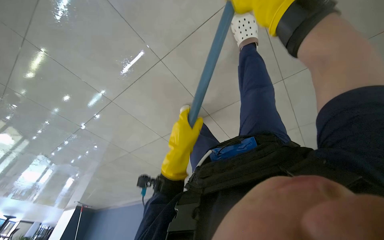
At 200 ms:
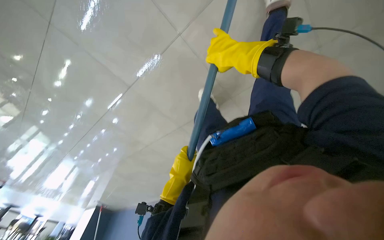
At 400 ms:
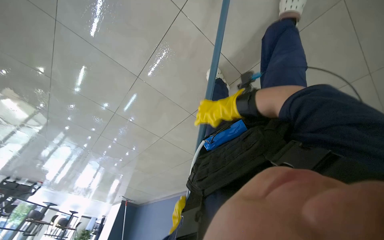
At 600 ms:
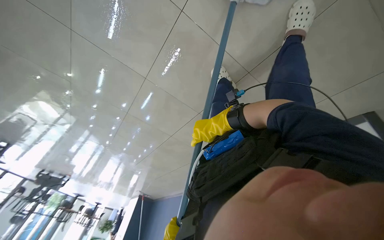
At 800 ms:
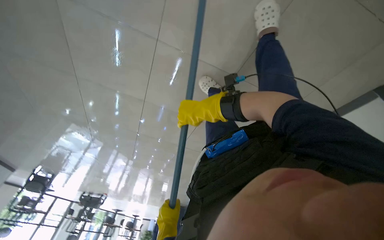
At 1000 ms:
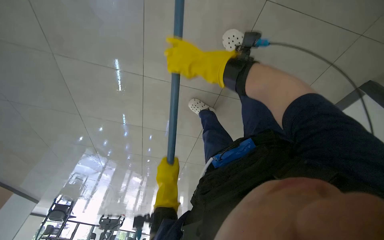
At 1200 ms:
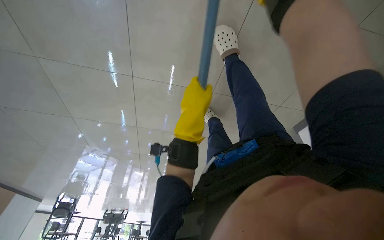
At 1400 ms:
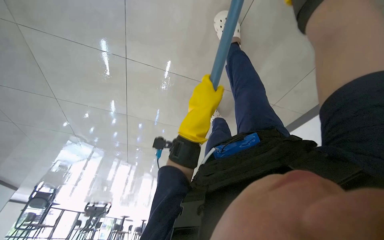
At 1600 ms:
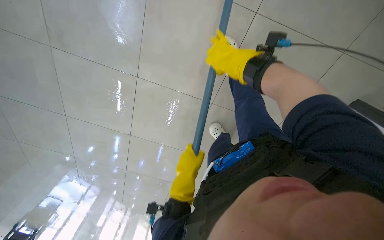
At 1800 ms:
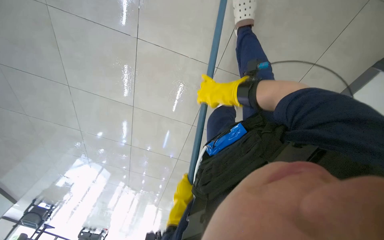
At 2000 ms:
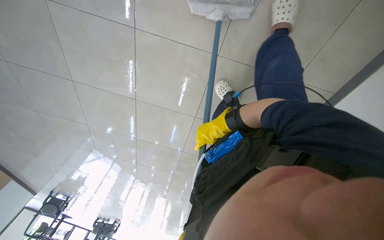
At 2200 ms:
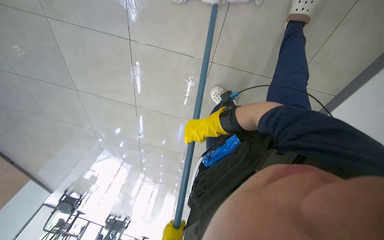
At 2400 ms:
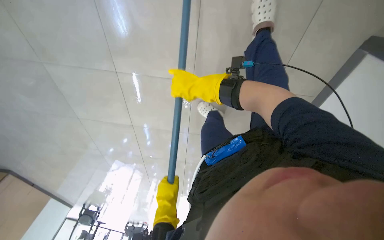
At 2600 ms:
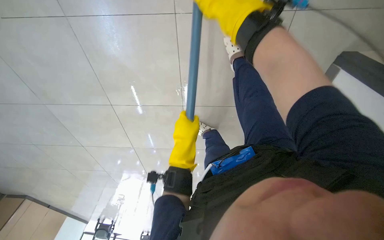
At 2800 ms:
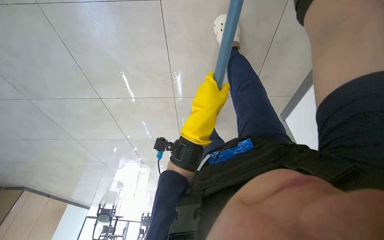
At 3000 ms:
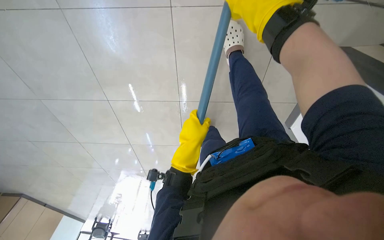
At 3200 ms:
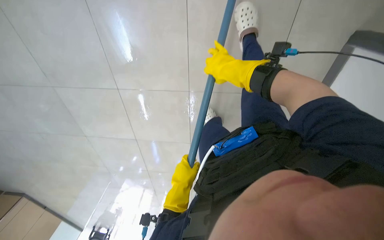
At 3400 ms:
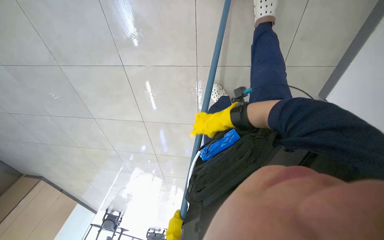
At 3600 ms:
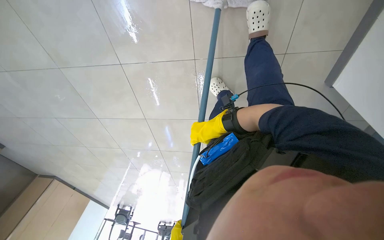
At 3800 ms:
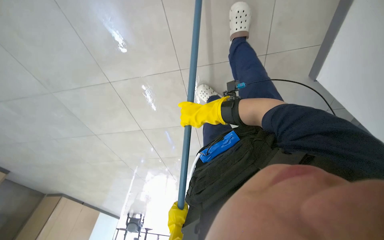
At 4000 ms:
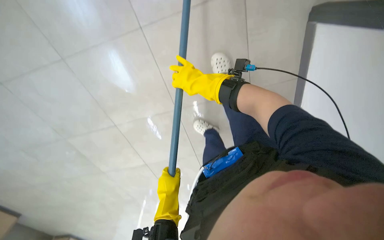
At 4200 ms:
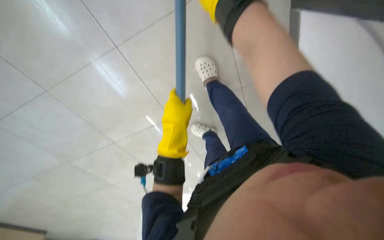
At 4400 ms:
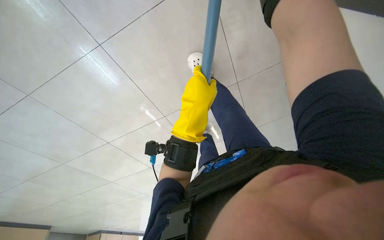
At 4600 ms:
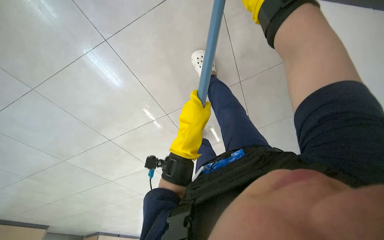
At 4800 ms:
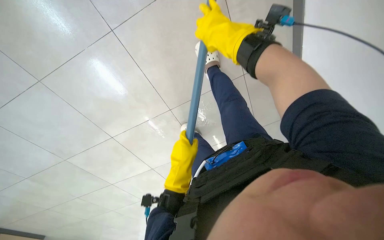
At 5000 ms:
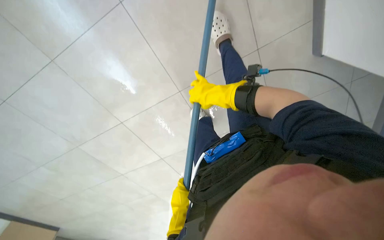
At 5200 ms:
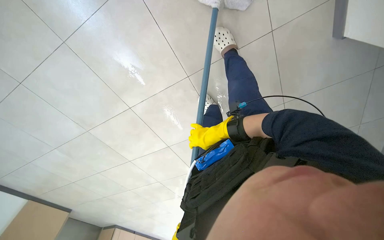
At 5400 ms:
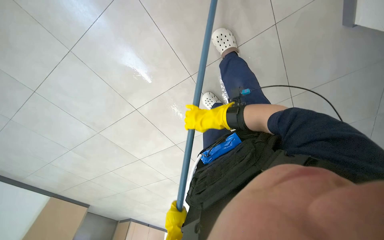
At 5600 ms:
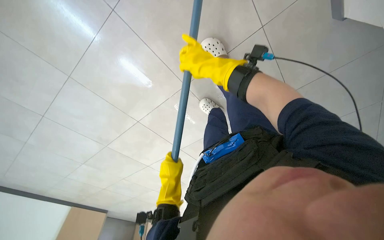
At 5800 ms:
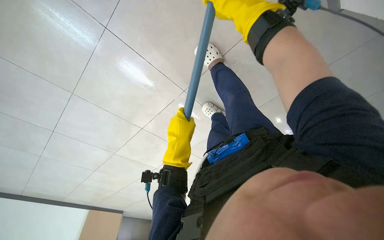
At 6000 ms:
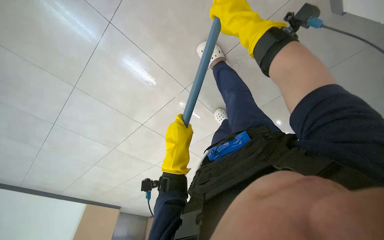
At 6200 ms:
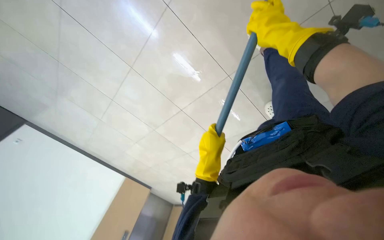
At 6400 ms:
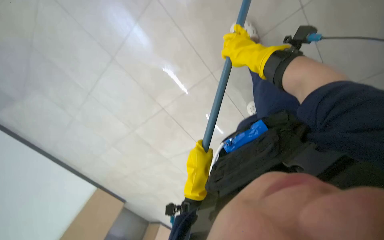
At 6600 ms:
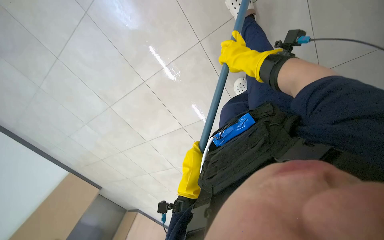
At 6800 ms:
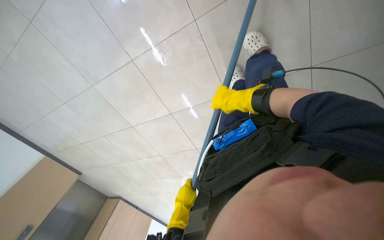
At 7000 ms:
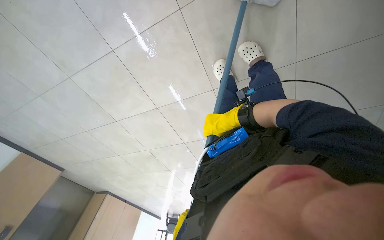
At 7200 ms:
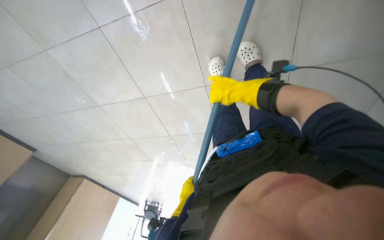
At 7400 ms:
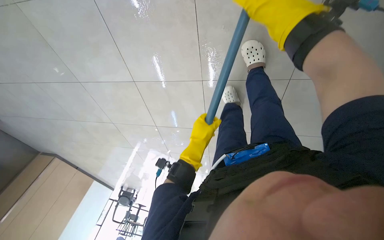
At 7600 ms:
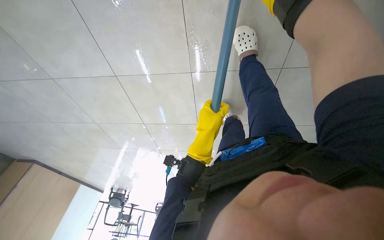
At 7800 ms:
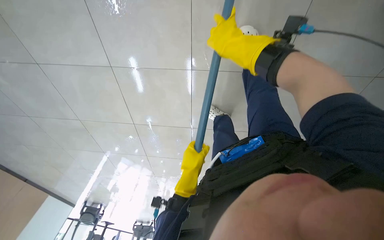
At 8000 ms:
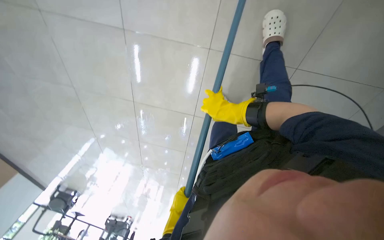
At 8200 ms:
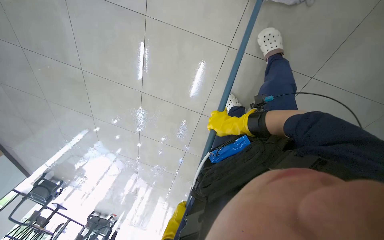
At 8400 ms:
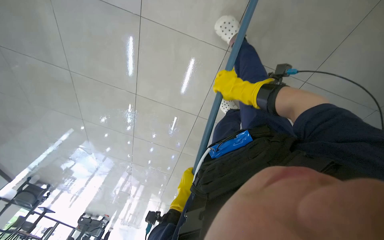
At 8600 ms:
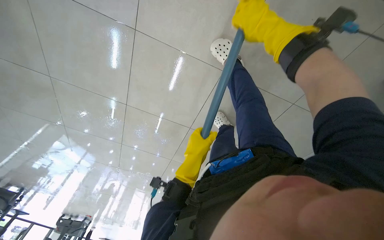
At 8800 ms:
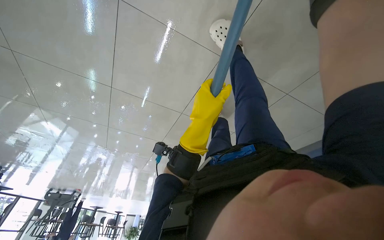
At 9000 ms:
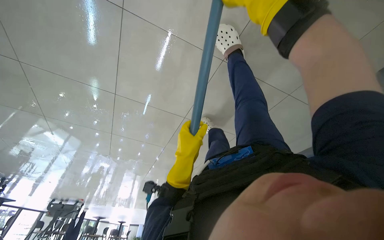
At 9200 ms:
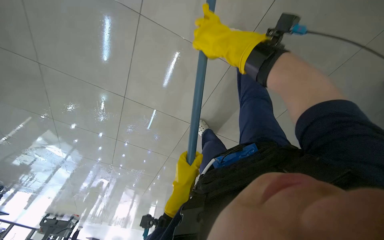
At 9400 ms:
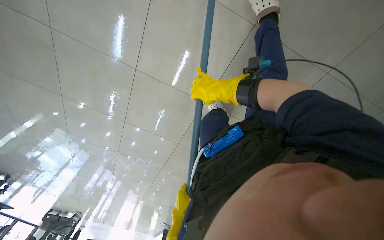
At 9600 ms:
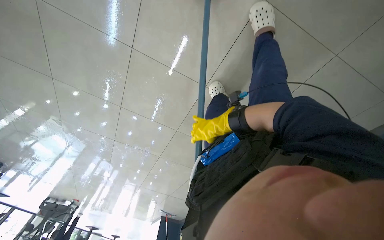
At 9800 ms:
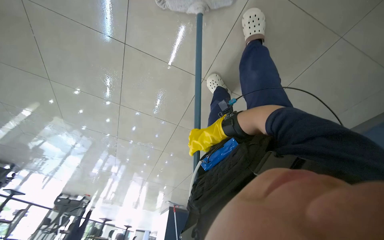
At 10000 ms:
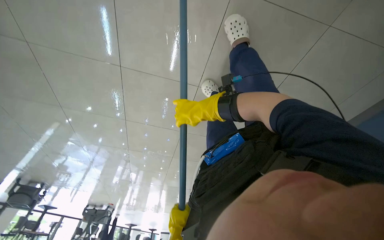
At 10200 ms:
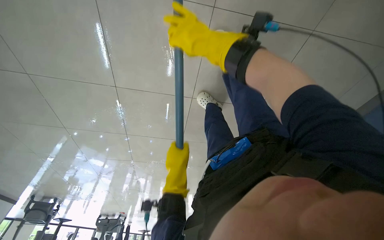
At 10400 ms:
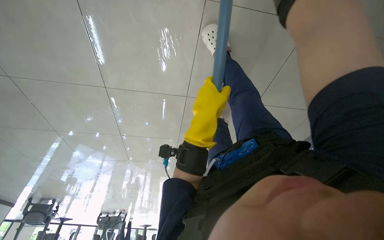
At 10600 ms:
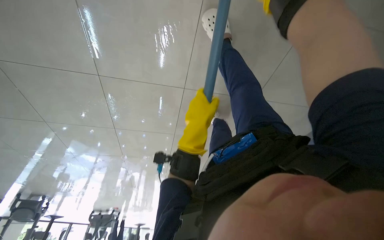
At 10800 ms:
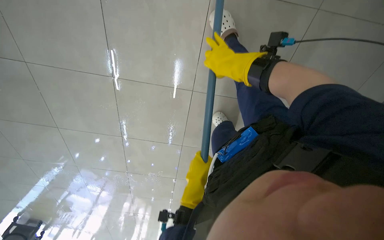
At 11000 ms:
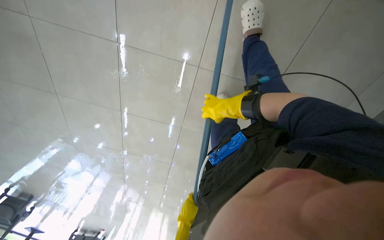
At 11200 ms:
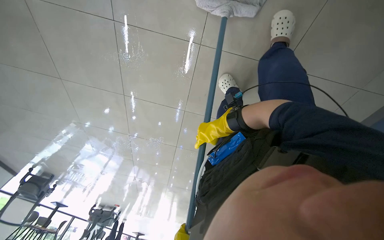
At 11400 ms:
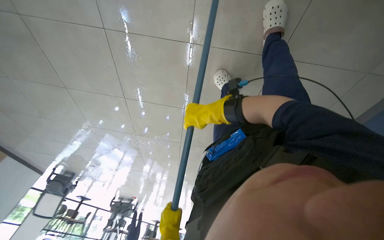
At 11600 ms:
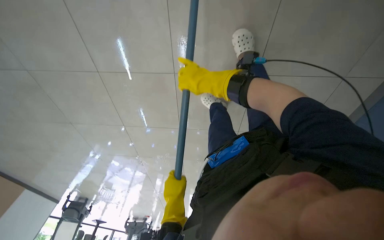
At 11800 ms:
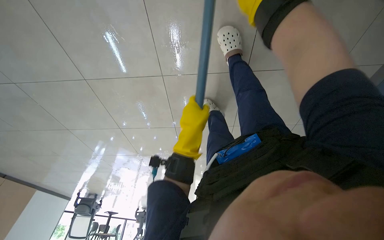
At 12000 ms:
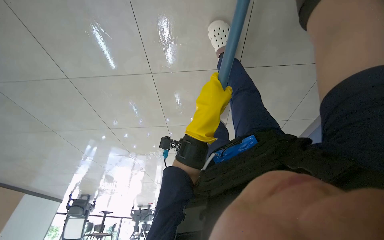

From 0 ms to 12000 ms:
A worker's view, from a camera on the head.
Job: mopping floor.
The whole recording: Cleaning floor with mop. The worker cleans the floor using a mop.
From 1600 ms to 3000 ms: The right hand reaches approximately 10 cm farther from the camera, then returns.
From 3000 ms to 4400 ms: The right hand heads up the picture and farther from the camera, covering approximately 30 cm.
From 6000 ms to 7600 ms: The view swings roughly 15 degrees to the right. The view tips downward by about 20 degrees.
From 7600 ms to 9000 ms: The camera sweeps to the right, by roughly 25 degrees. The left hand moves up and down the picture over roughly 40 cm, changing direction 2 times, while the right hand heads farther from the camera, covering about 10 cm, and reaches about 25 cm down the picture, then returns.

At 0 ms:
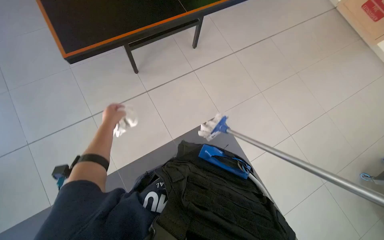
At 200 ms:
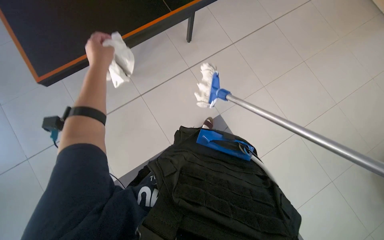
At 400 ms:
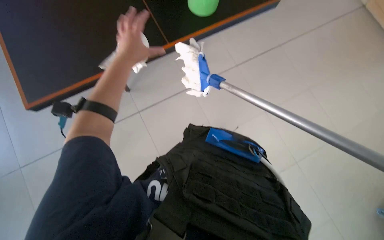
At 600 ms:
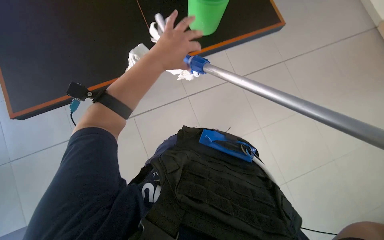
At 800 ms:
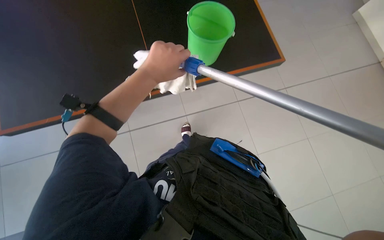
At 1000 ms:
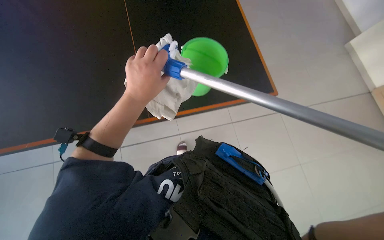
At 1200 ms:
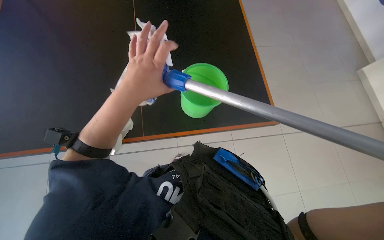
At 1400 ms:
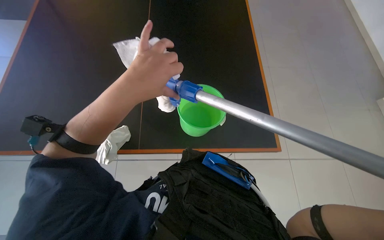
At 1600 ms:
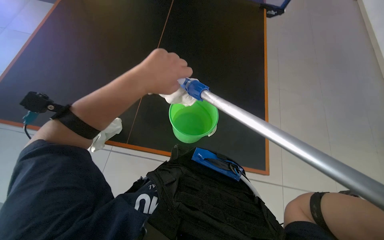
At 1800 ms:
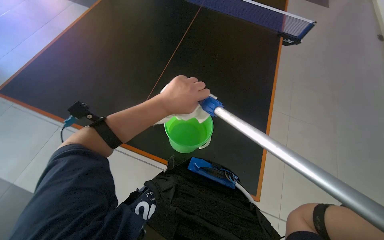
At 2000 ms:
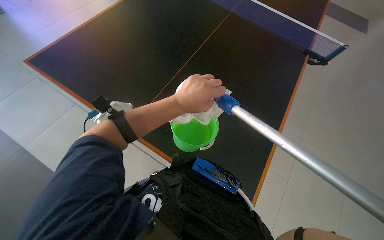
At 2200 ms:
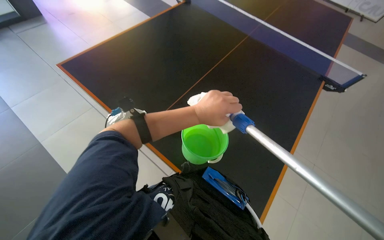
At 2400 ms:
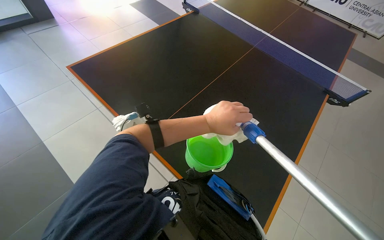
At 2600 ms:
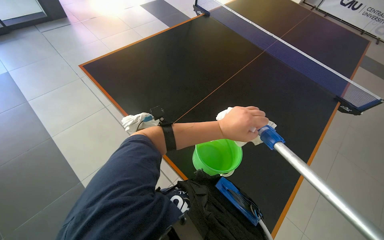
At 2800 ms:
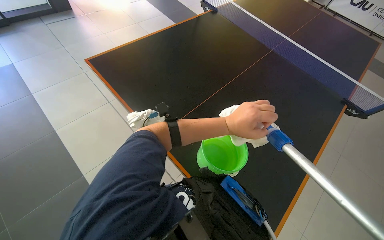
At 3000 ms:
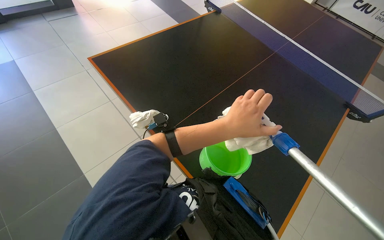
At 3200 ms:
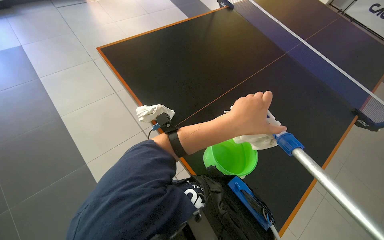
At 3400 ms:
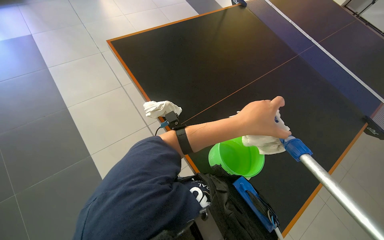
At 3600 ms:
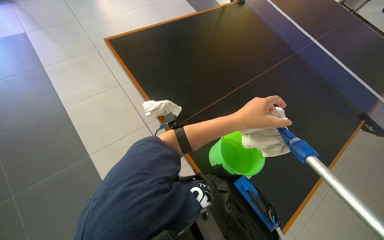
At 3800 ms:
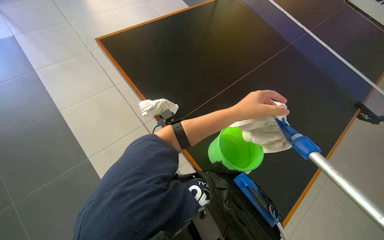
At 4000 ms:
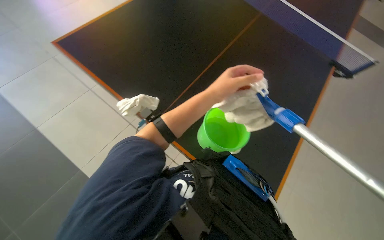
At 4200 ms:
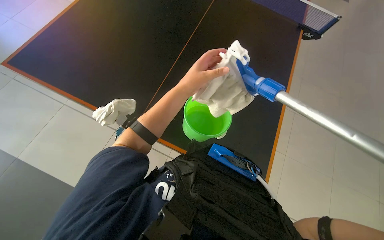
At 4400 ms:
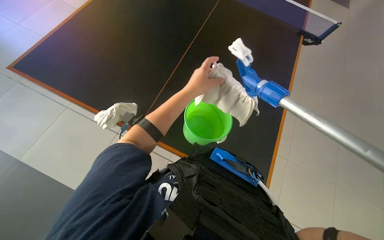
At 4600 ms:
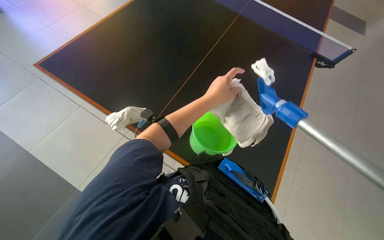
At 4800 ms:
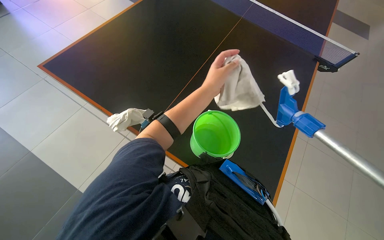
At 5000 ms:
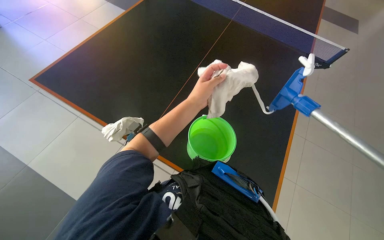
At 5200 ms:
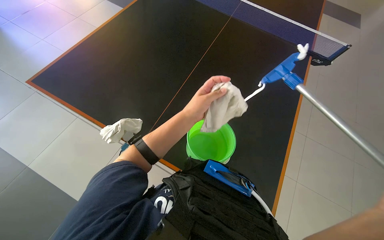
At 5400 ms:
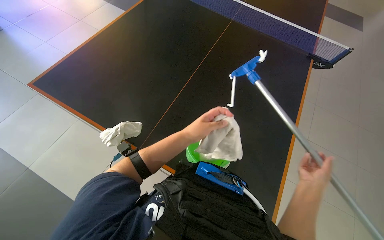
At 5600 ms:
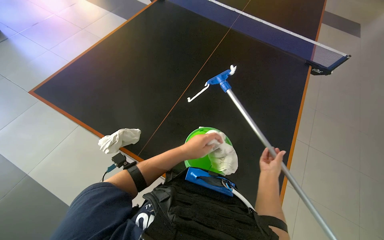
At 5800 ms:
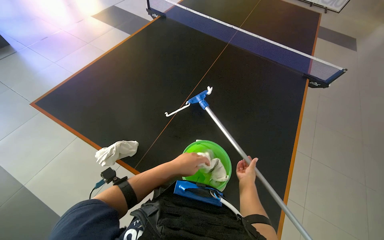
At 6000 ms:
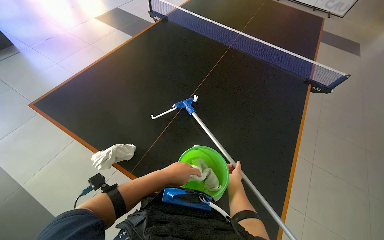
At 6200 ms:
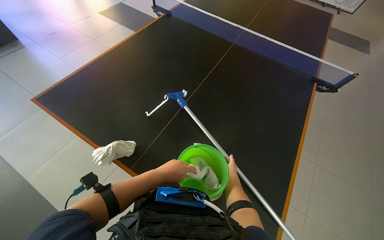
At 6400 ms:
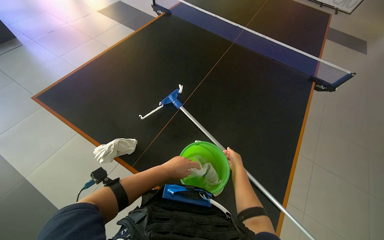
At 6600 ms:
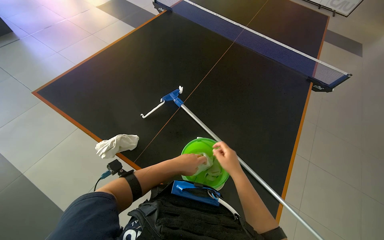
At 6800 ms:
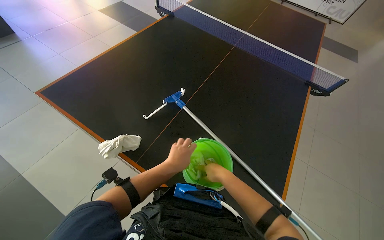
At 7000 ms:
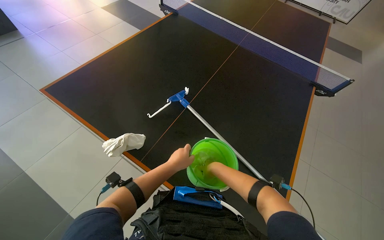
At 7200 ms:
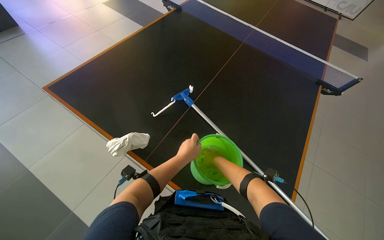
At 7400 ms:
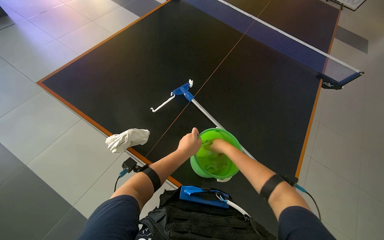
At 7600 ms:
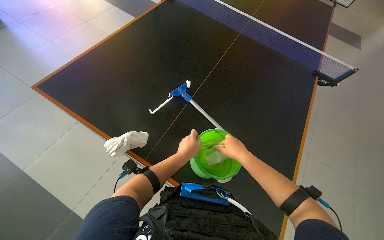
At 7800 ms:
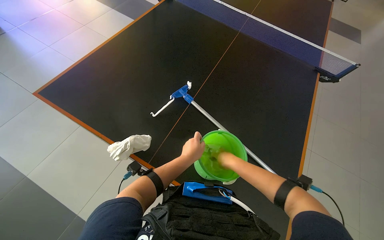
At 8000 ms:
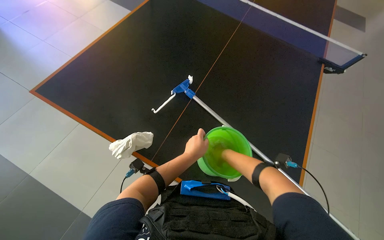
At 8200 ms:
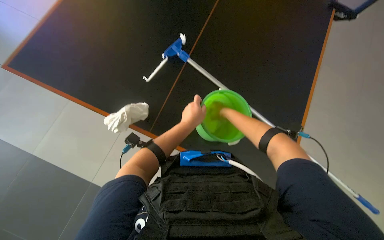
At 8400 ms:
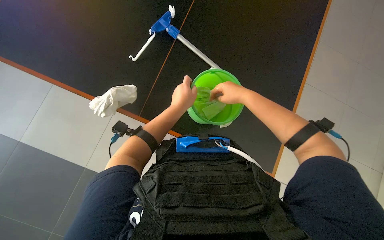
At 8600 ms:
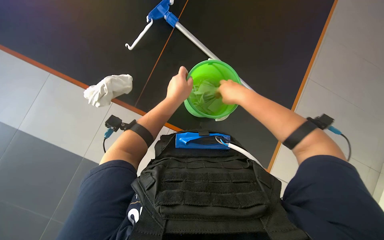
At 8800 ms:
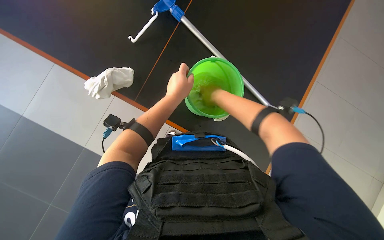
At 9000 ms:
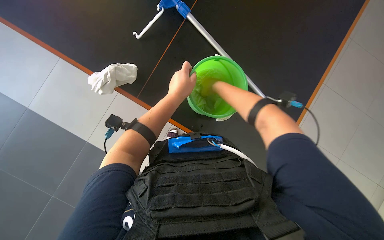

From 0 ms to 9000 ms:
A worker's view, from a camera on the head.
Job: preparing cleaning supplies.
The whole recording: Wringing cloth in bucket. The worker wrings a cloth in a green bucket.
From 0 ms to 1600 ms: The left hand is displaced to the right, nearer to the camera and up the picture by roughly 35 cm.
From 4400 ms to 6000 ms: The left hand goes roughly 10 cm down the picture.
From 6000 ms to 7600 ms: The right hand heads up the picture and nearer to the camera, covering about 15 cm.
From 7600 ms to 9000 ms: The camera pitches downward, by roughly 30 degrees.
